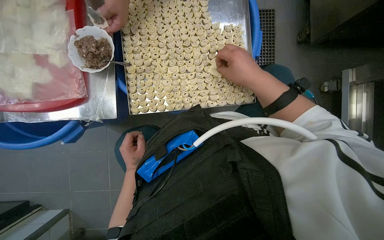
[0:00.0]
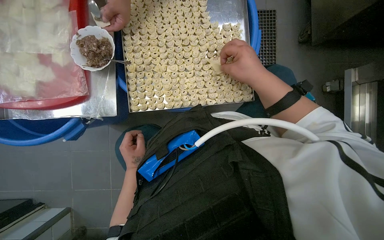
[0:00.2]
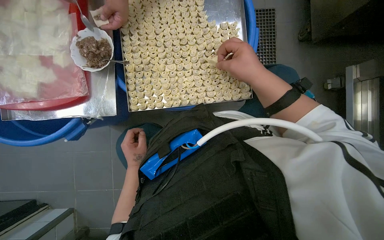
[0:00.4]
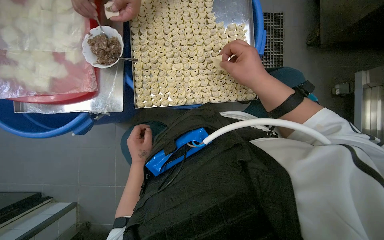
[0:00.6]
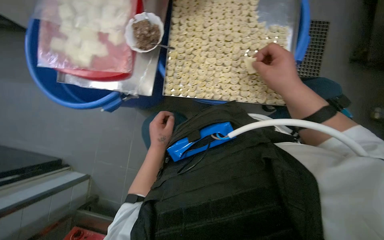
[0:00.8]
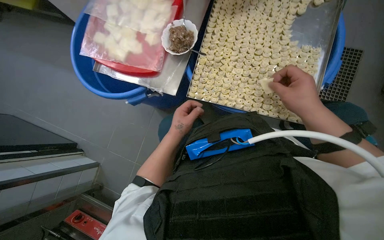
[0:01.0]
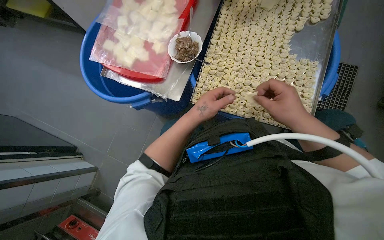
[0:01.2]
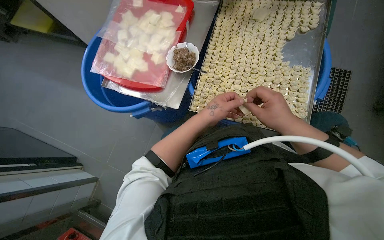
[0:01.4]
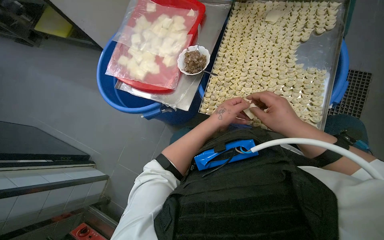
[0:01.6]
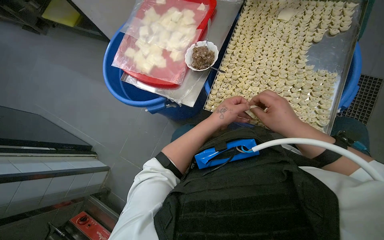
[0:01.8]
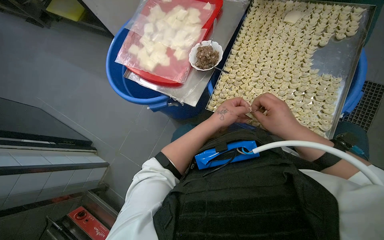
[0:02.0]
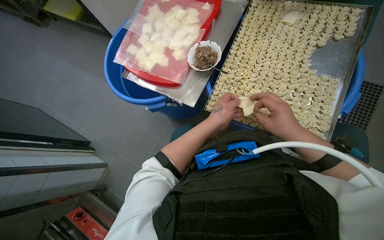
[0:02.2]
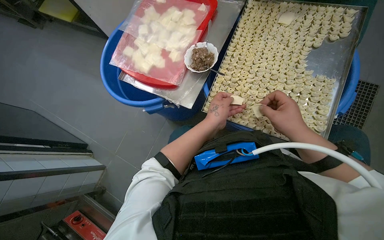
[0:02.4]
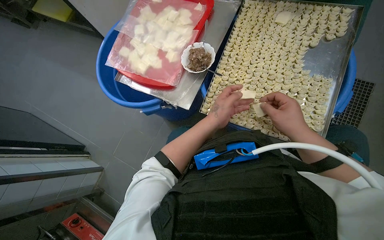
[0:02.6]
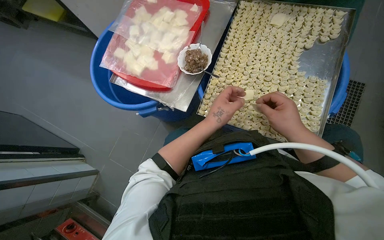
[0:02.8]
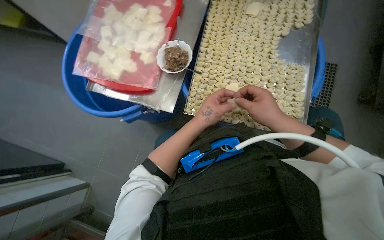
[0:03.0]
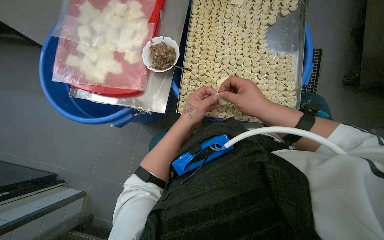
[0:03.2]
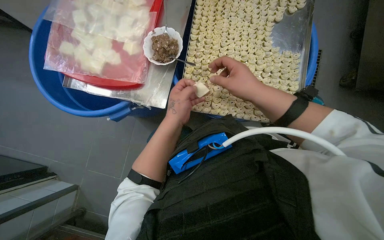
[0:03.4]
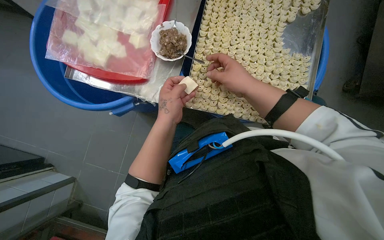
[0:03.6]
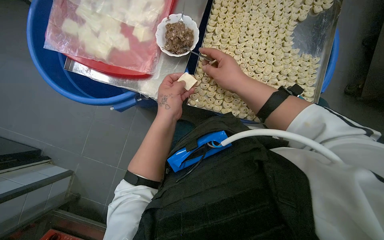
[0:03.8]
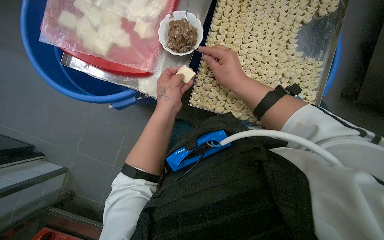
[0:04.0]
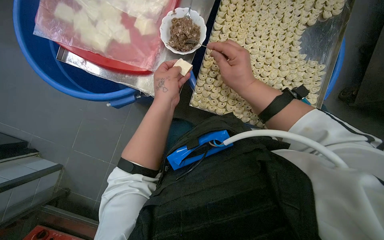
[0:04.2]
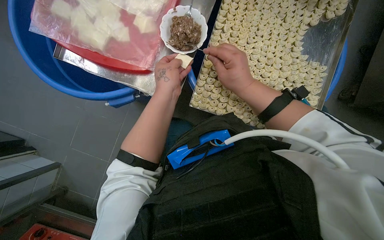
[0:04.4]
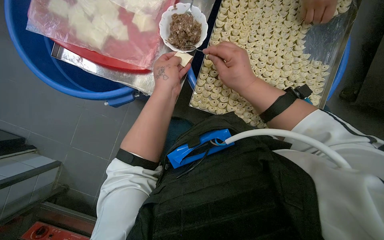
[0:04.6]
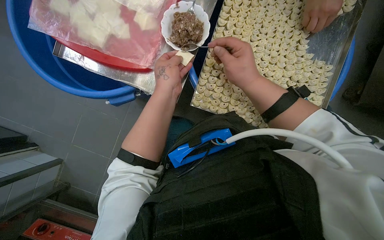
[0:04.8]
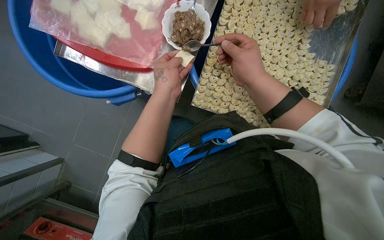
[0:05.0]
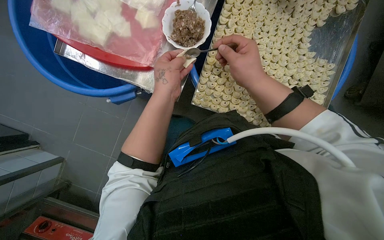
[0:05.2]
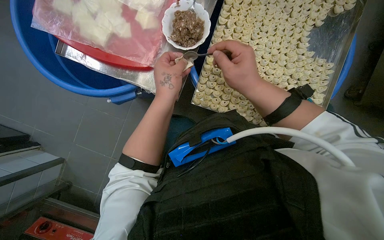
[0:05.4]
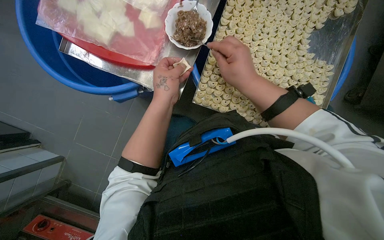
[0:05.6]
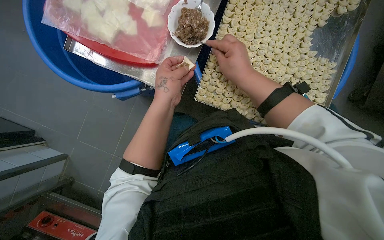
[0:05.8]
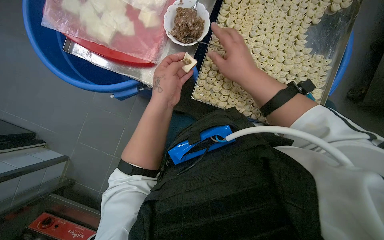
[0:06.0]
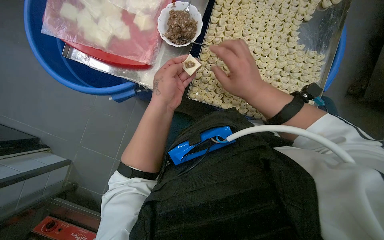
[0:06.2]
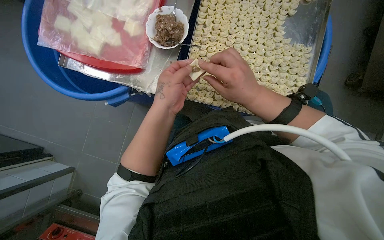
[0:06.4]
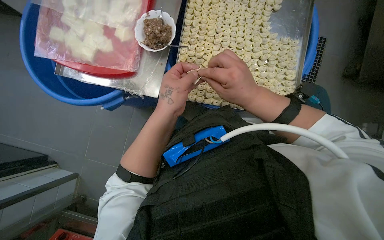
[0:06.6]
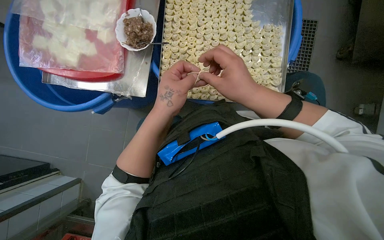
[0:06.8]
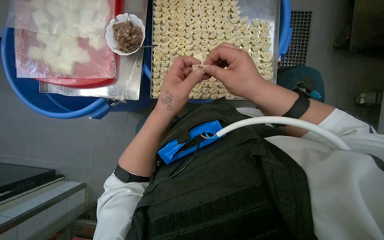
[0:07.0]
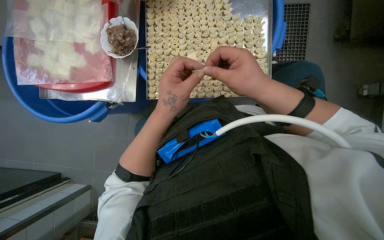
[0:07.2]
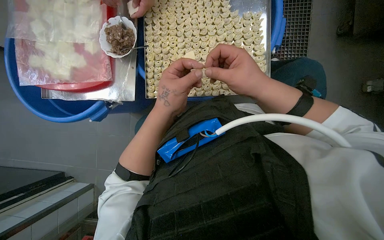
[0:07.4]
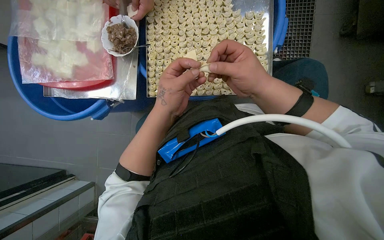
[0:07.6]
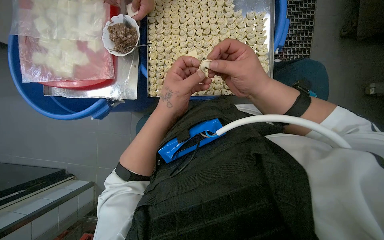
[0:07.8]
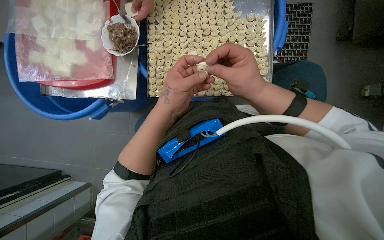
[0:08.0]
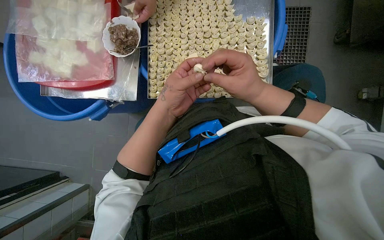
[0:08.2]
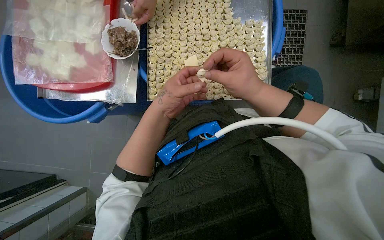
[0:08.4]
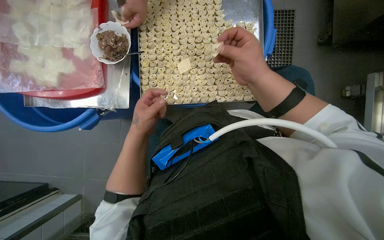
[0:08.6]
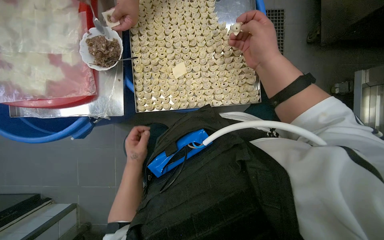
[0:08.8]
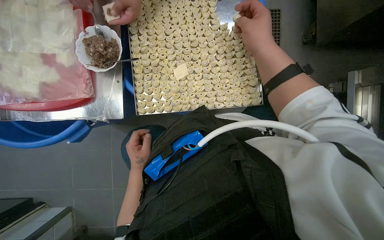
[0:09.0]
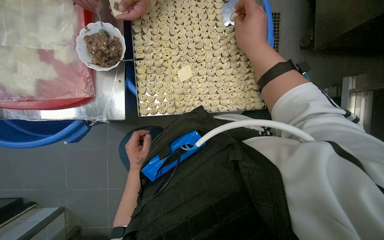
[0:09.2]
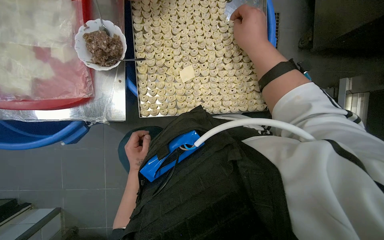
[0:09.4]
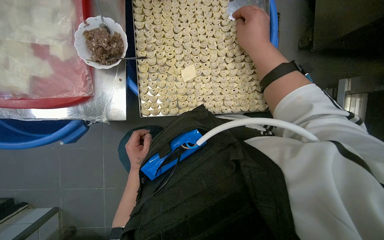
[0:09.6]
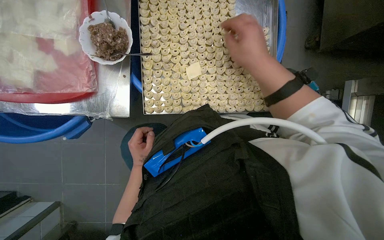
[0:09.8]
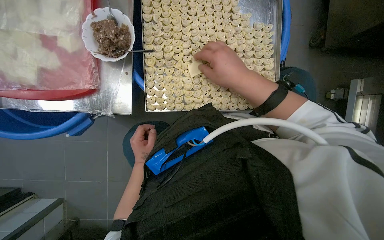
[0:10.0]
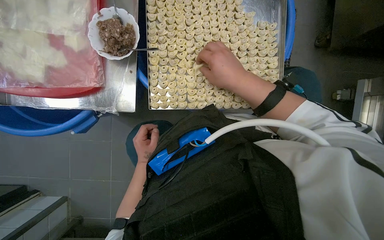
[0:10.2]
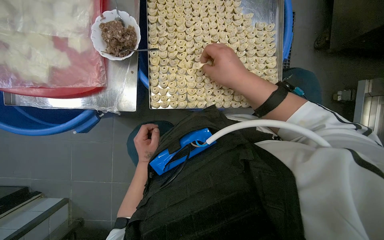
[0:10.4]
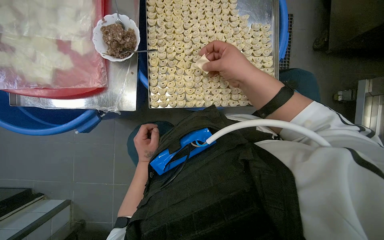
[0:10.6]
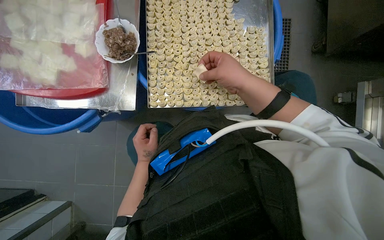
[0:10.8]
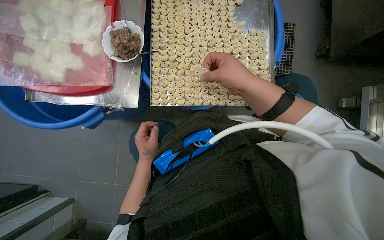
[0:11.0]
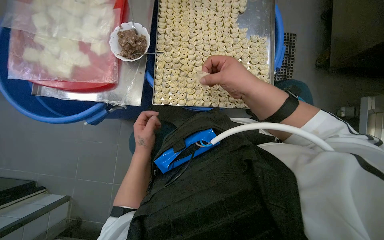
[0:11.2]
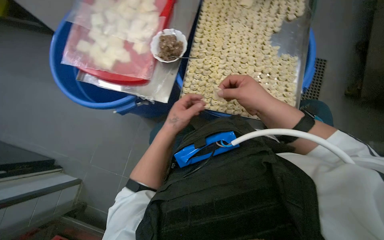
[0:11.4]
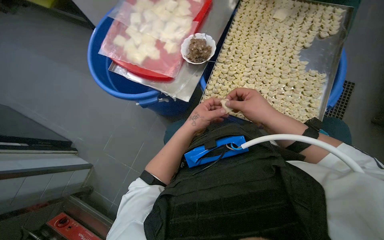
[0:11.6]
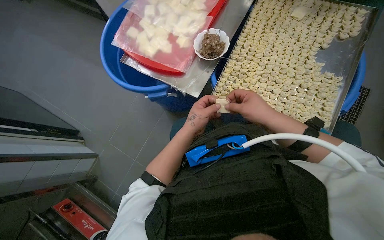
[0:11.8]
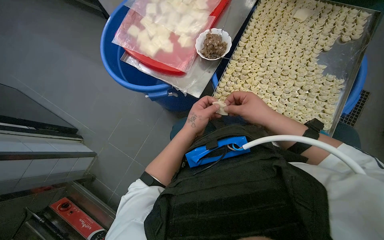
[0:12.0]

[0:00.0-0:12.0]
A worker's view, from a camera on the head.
Job: preparing food.
The whole recording: Making dumplings with meat filling. The worker picks up dough, fills it with meat, folds it, and places the finished dumpling on a tray.
0:00.0 to 0:01.6: The head turns to the left by some 30 degrees. The left hand heads up the picture and to the right, covering roughly 15 cm.
0:01.6 to 0:03.0: The hands stay close to where they were, moving slightly.
0:03.0 to 0:04.4: The hands both shift to the left and up the picture by some 15 cm.
0:04.4 to 0:06.0: The hands are busy where they are.
0:07.6 to 0:09.0: The right hand heads up the picture, covering some 15 cm, while the left hand shifts roughly 25 cm farther from the camera, to the left and down the picture.
0:09.0 to 0:10.4: The right hand travels to the left and down the picture by approximately 15 cm.
0:10.4 to 0:12.0: The head rotates about 30 degrees to the left.

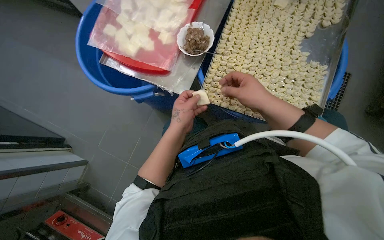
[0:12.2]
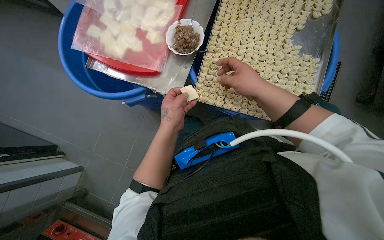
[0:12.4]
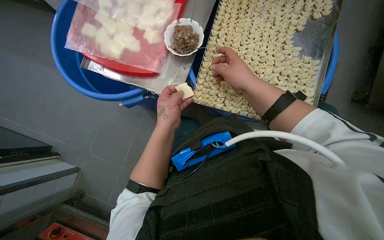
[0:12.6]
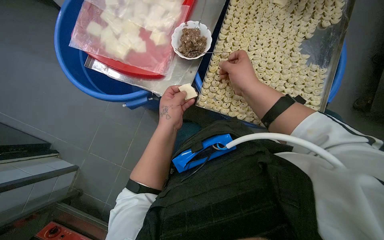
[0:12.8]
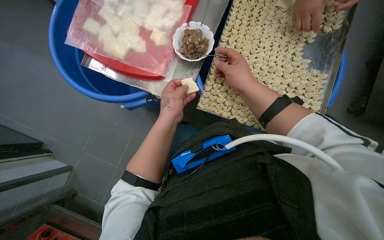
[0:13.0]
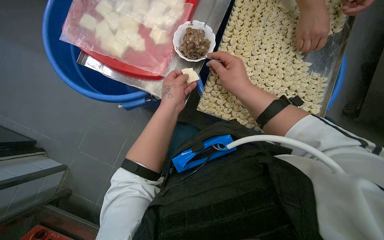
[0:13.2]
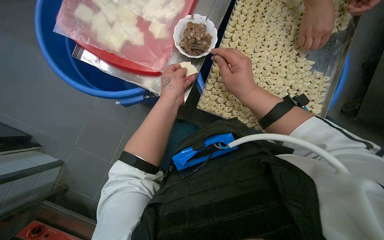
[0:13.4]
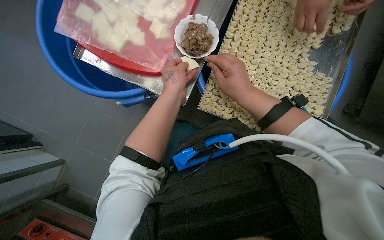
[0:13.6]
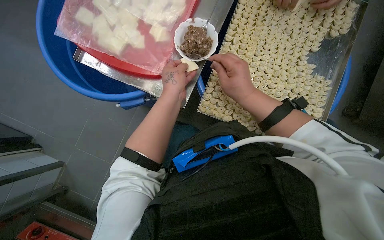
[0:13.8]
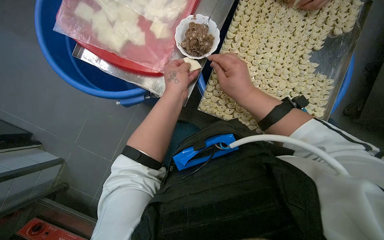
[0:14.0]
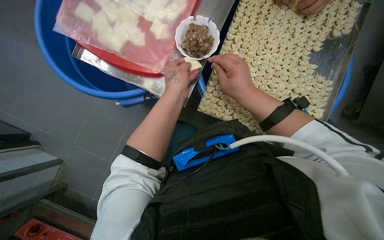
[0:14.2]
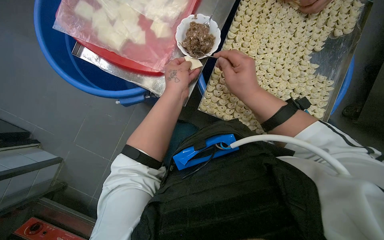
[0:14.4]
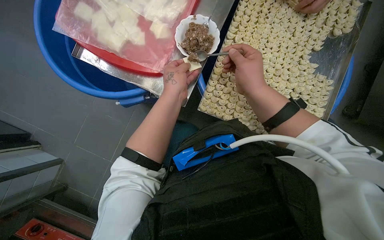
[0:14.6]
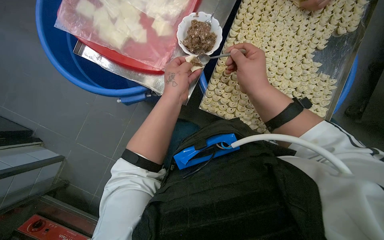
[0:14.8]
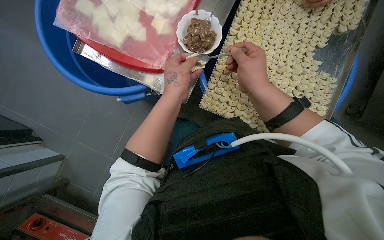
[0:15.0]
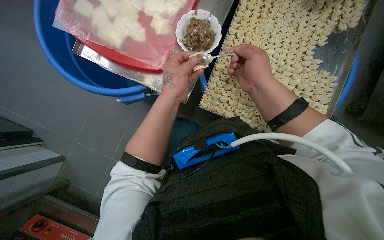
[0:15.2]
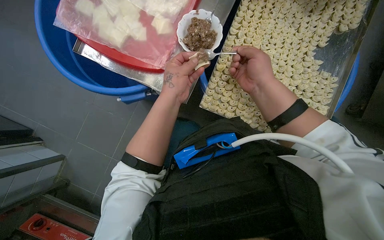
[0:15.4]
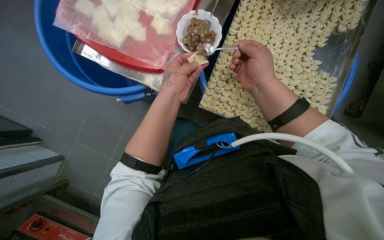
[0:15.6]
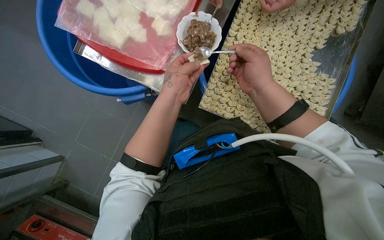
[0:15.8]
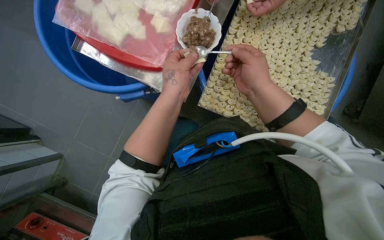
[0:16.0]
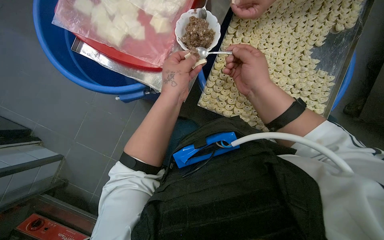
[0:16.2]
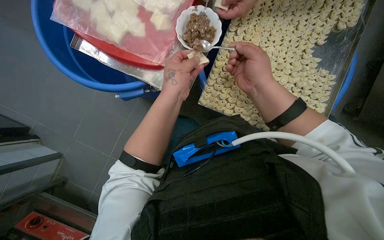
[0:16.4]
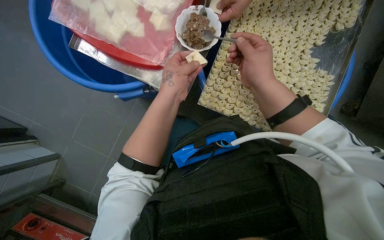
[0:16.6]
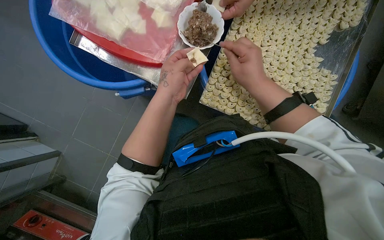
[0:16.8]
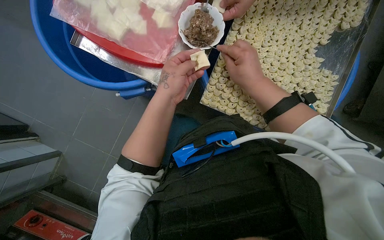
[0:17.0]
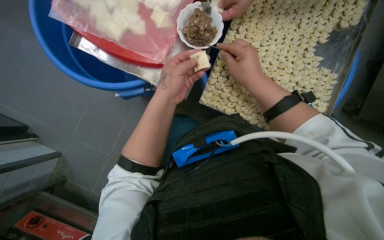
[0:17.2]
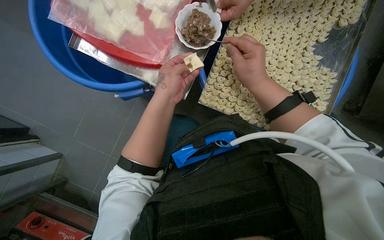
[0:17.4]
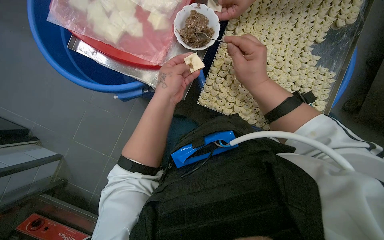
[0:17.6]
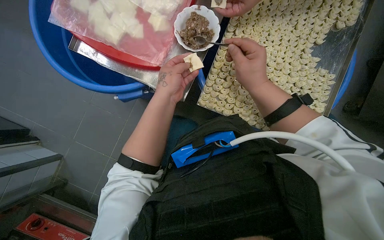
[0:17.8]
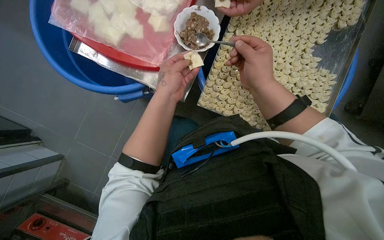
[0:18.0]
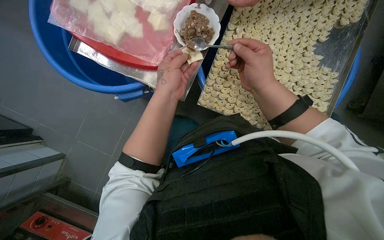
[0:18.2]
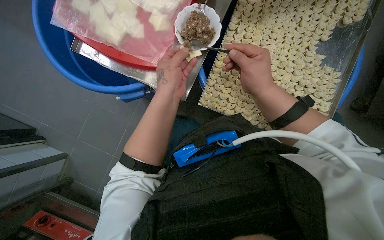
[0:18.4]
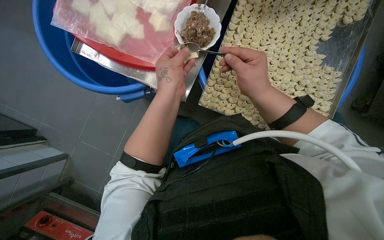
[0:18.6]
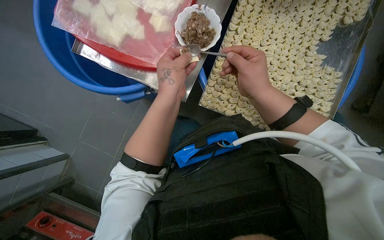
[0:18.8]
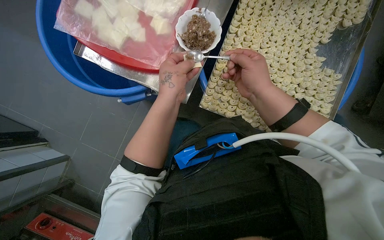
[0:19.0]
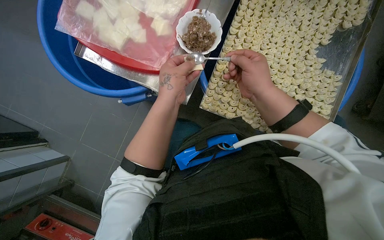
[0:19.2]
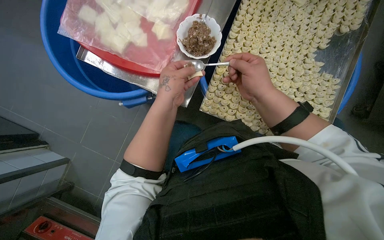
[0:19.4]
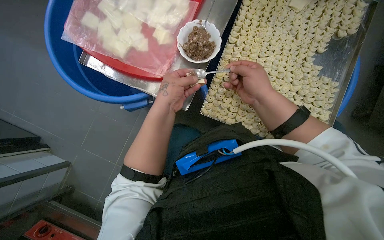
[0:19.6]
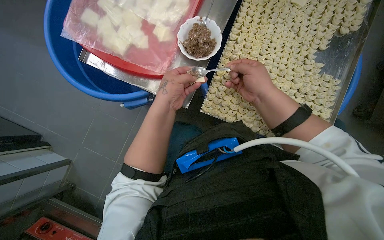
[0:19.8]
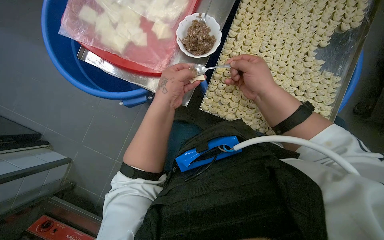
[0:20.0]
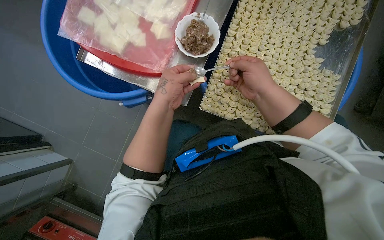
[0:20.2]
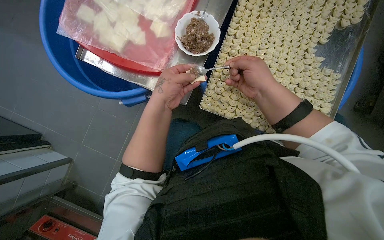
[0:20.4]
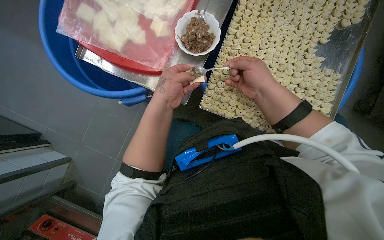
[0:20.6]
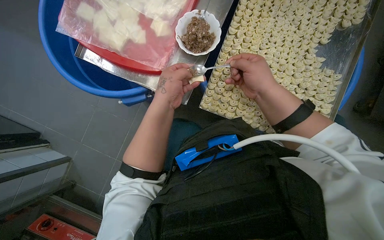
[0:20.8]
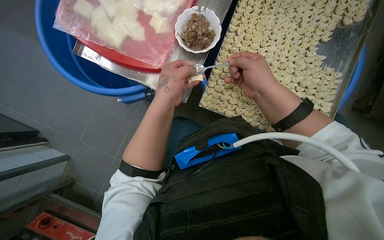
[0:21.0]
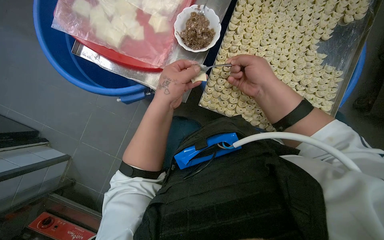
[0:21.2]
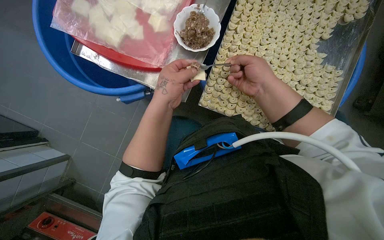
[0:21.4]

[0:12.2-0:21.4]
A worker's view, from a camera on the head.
Job: preparing food.
The whole recording: Making dumplings with meat filling. The worker picks up dough, fills it with meat, folds it, and places the finished dumpling on a tray.
0:12.2 to 0:13.8: The left hand shifts roughly 15 cm up the picture.
0:13.8 to 0:21.4: The hands are busy where they are.
